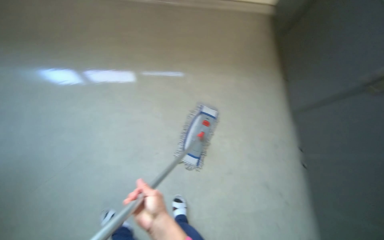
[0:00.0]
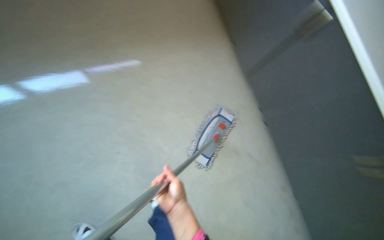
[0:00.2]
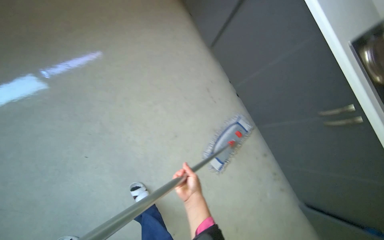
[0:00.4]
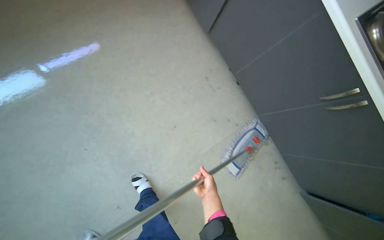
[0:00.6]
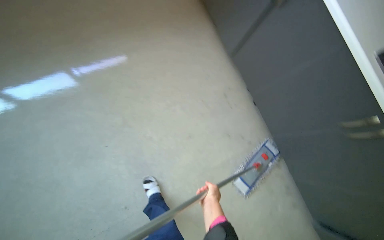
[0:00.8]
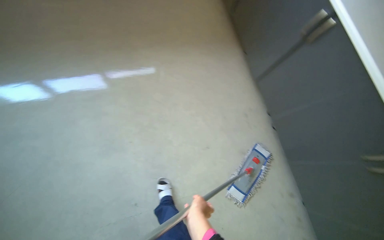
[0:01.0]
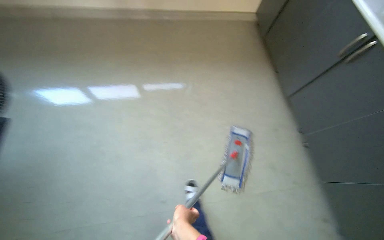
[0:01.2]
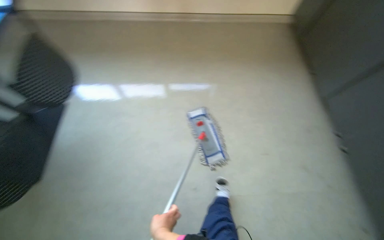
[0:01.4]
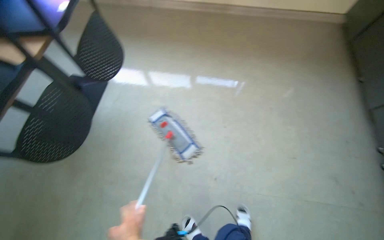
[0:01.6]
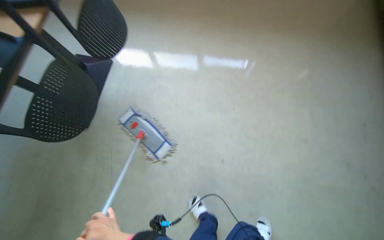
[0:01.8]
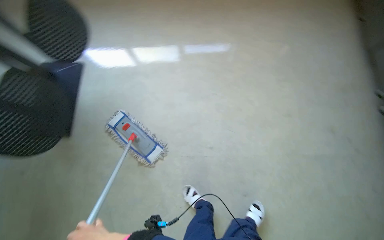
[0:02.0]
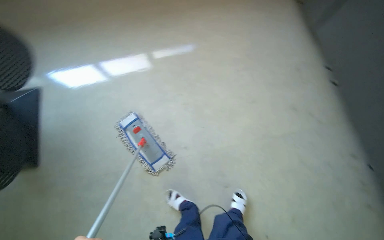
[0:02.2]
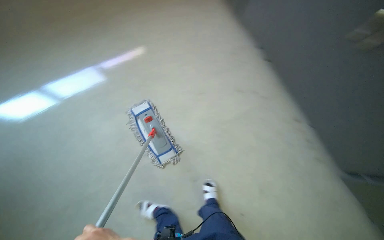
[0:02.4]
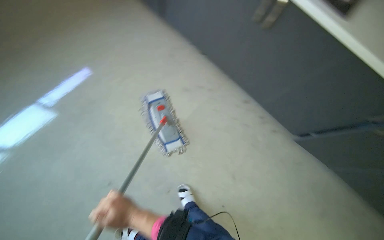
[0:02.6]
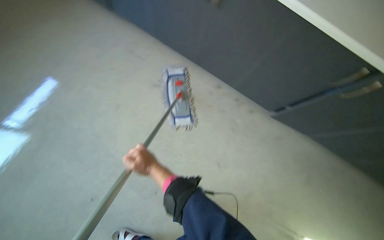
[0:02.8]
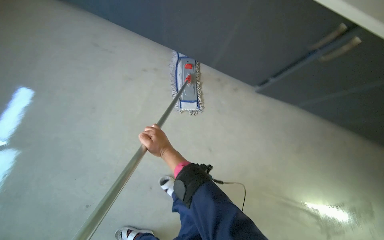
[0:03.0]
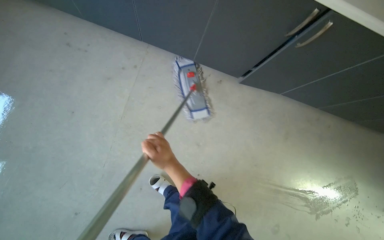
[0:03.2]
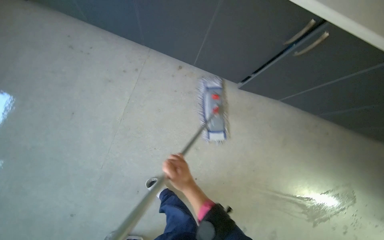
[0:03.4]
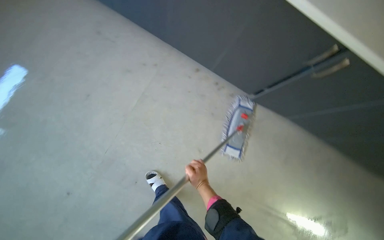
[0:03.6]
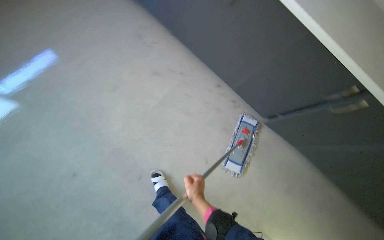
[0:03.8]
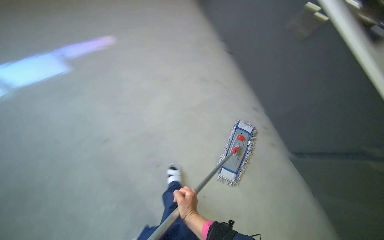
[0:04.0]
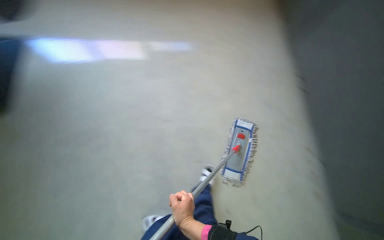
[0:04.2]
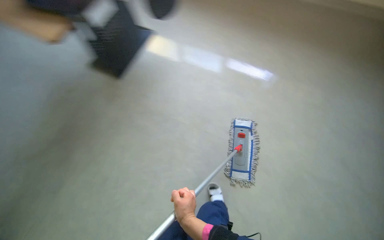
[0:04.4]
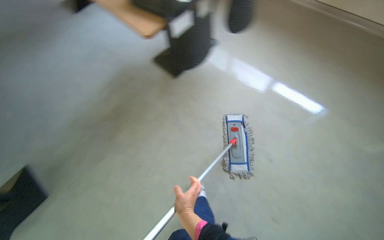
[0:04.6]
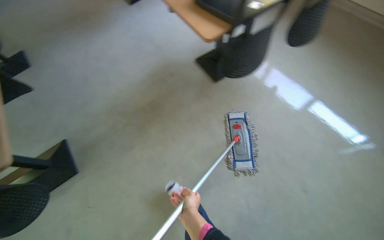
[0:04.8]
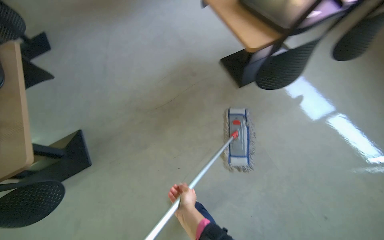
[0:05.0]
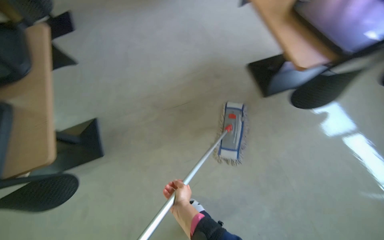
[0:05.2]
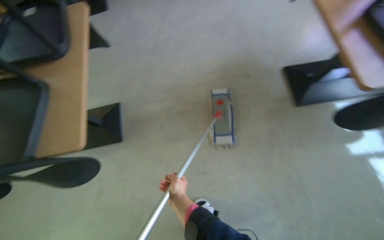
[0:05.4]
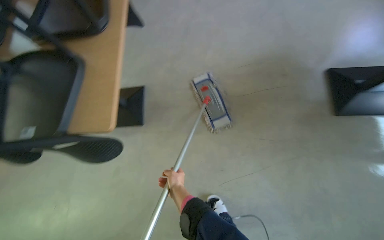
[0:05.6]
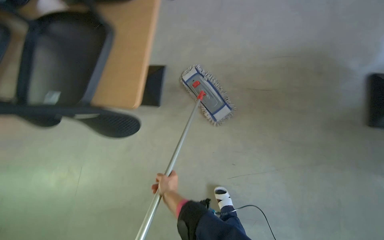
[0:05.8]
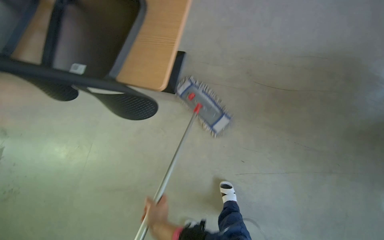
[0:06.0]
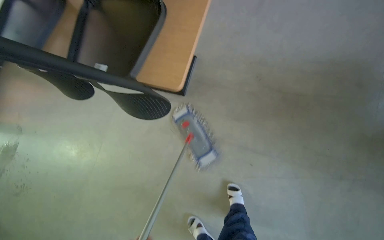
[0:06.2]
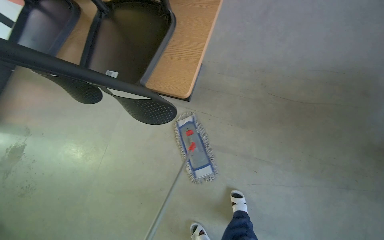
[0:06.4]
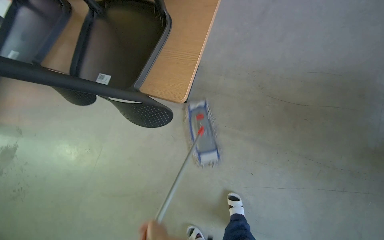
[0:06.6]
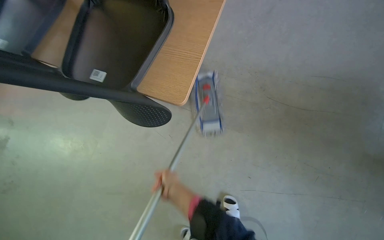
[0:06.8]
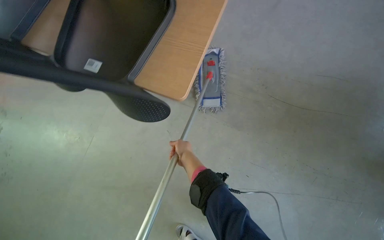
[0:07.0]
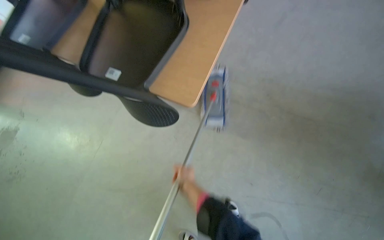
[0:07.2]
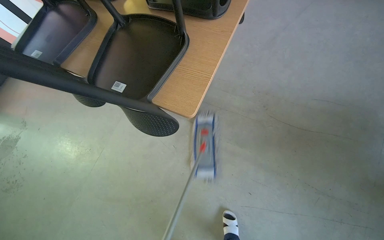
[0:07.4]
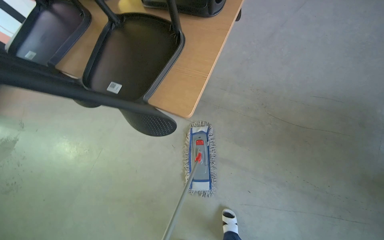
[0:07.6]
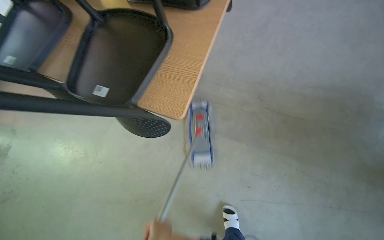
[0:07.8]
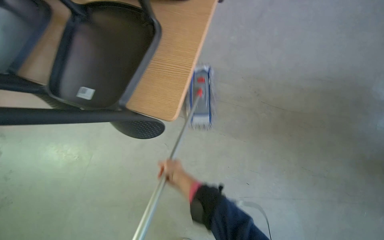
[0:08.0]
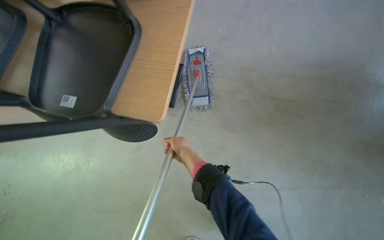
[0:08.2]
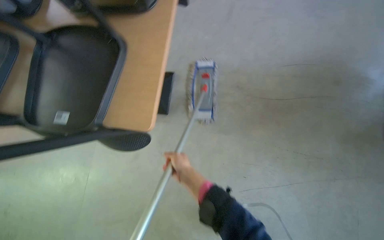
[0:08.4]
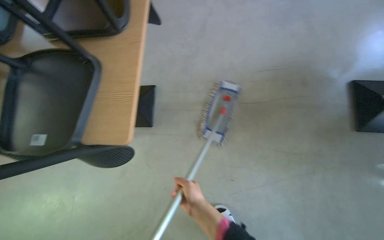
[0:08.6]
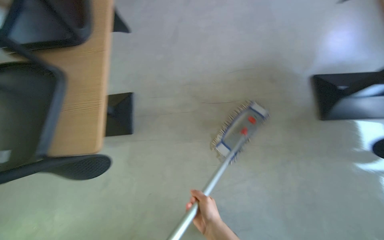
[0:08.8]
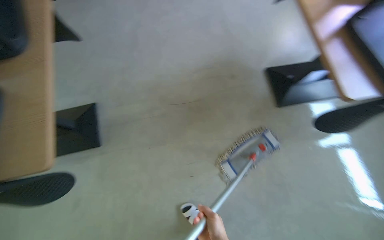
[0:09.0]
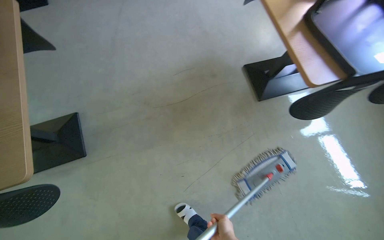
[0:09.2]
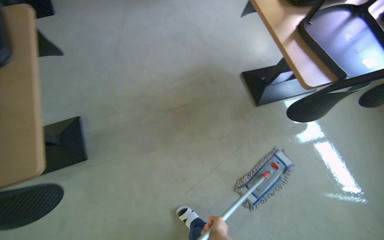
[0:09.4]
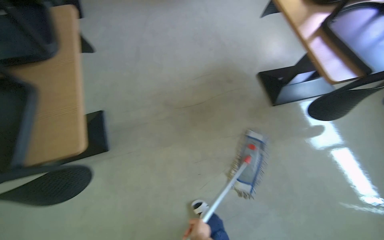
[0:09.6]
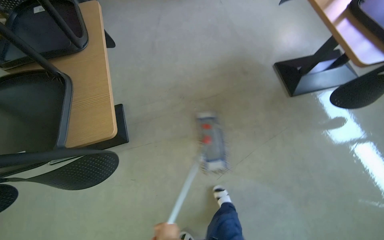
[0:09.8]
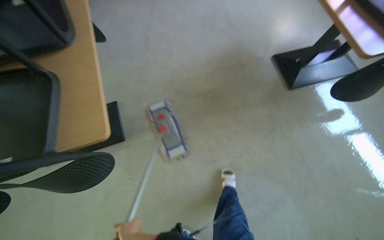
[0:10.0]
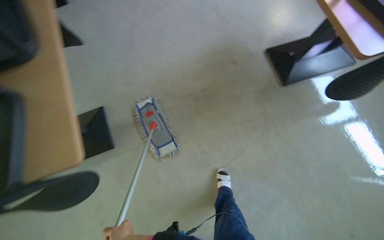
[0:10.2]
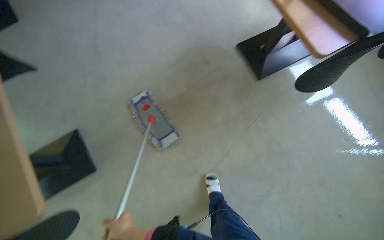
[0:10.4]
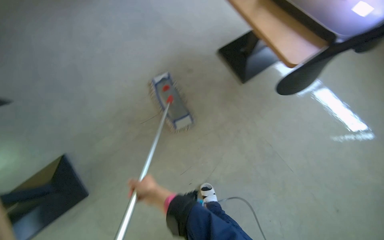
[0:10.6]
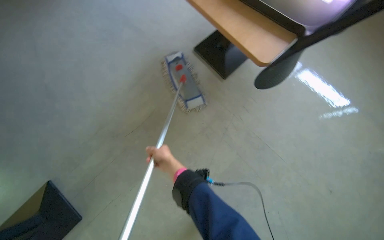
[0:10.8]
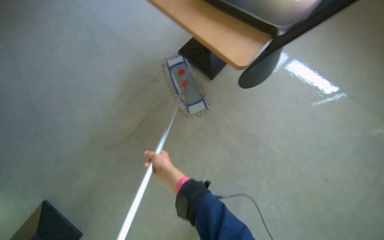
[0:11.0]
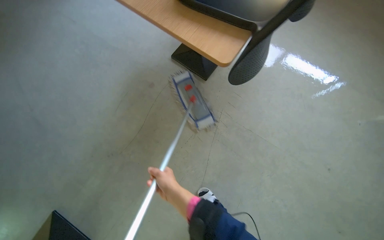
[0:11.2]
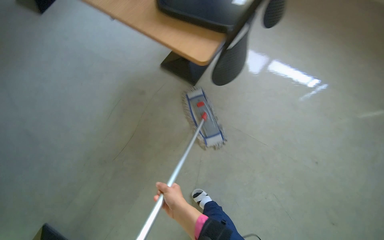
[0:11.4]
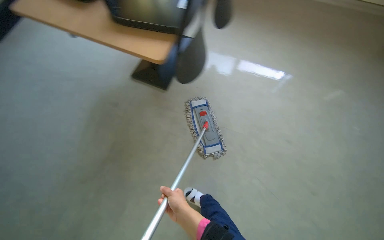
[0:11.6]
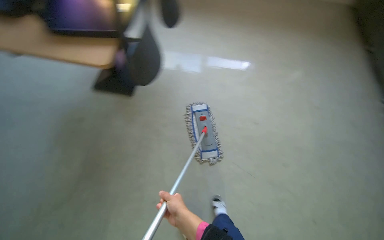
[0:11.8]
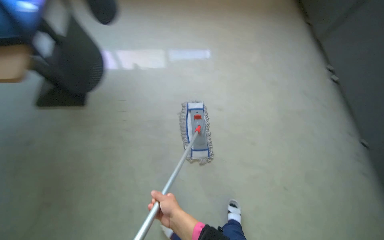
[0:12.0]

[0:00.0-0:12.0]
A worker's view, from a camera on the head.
Job: mopping floor.
The whole recording: Mopping kitchen floor. The worker mops the kitchen floor with a flat mop, moving around furniture and opening a sliding door to continue the task.
0:00.0 to 0:01.6: The wearer moves about 40 cm. The wearer's head swings roughly 30 degrees to the left.
0:03.0 to 0:04.4: The view tips upward by approximately 15 degrees.
0:04.4 to 0:06.0: The wearer looks some 35 degrees further to the left. The camera pitches downward, by about 20 degrees.
0:07.6 to 0:09.0: The head rotates about 40 degrees to the right.

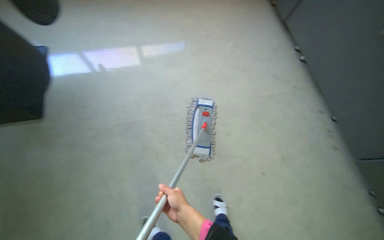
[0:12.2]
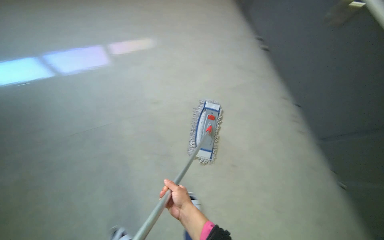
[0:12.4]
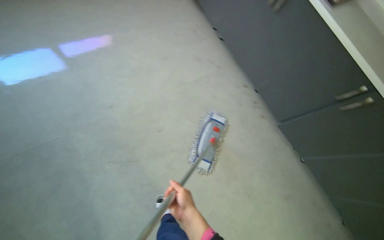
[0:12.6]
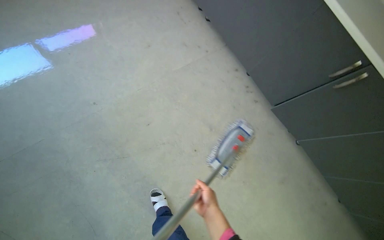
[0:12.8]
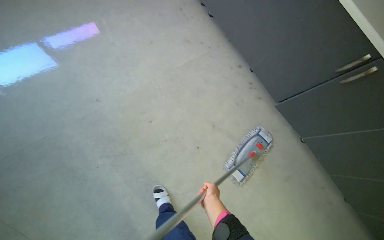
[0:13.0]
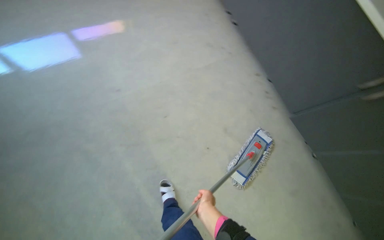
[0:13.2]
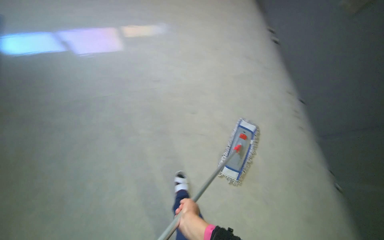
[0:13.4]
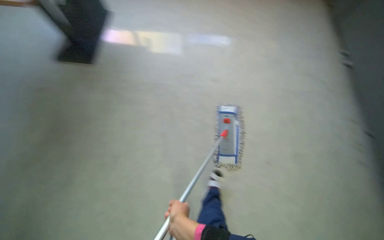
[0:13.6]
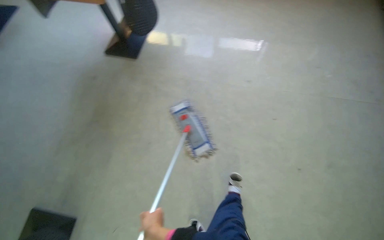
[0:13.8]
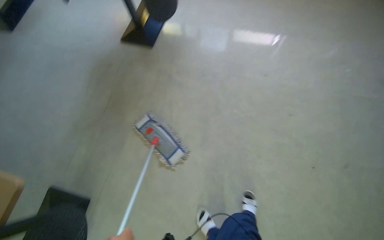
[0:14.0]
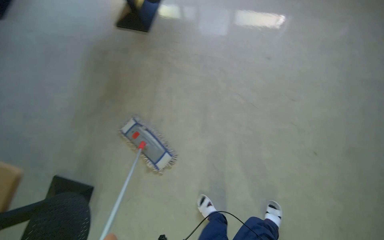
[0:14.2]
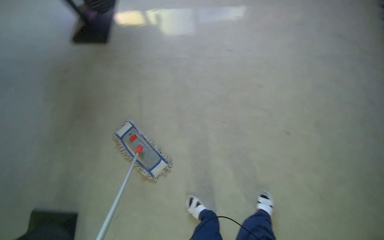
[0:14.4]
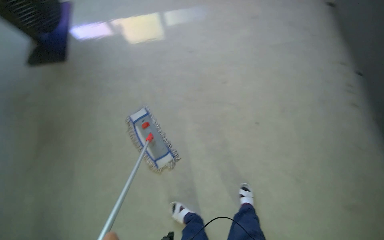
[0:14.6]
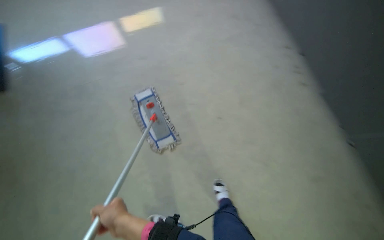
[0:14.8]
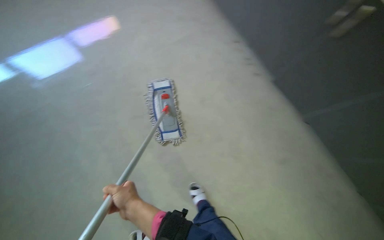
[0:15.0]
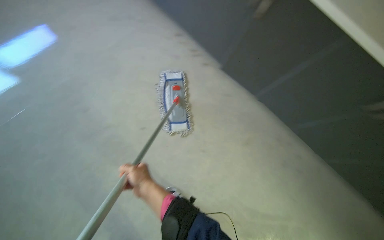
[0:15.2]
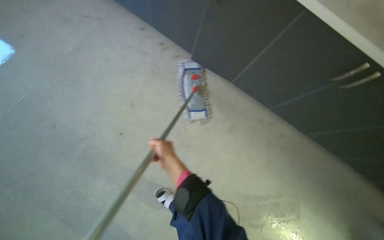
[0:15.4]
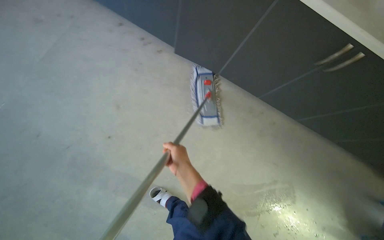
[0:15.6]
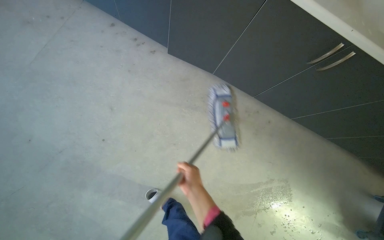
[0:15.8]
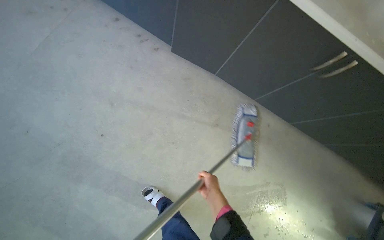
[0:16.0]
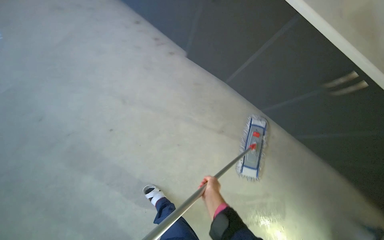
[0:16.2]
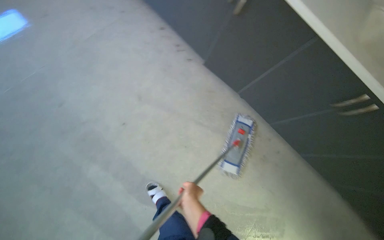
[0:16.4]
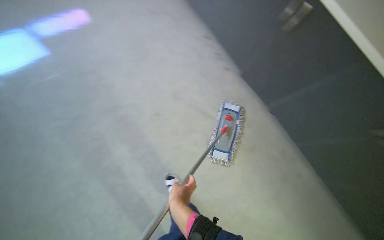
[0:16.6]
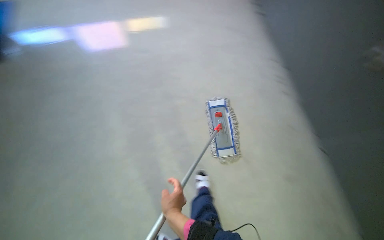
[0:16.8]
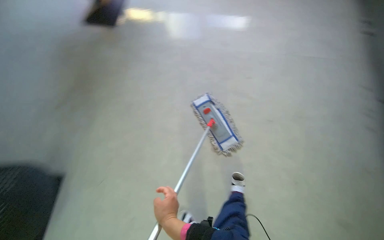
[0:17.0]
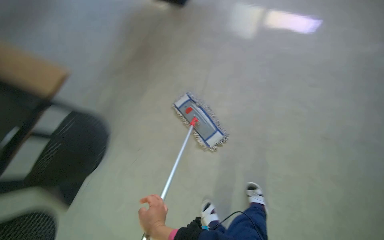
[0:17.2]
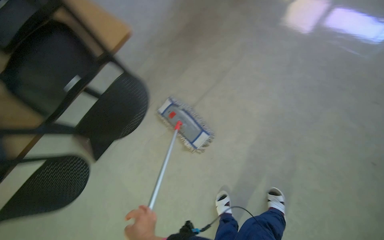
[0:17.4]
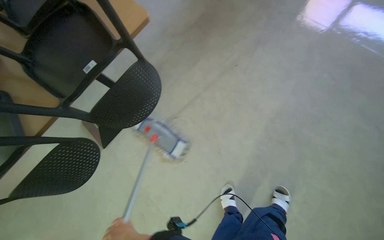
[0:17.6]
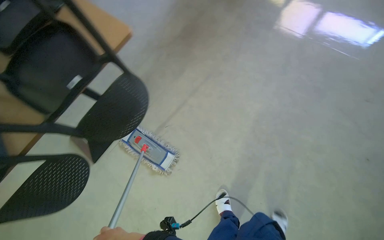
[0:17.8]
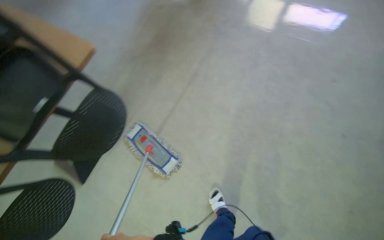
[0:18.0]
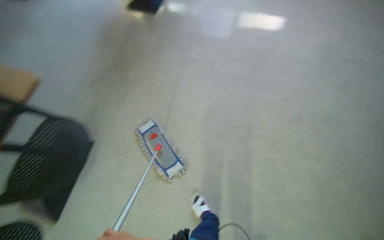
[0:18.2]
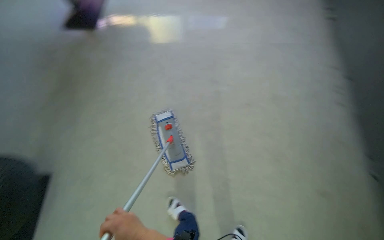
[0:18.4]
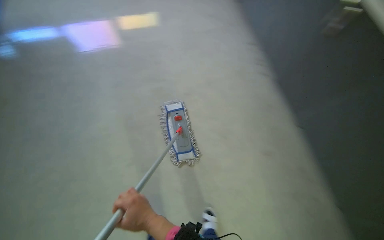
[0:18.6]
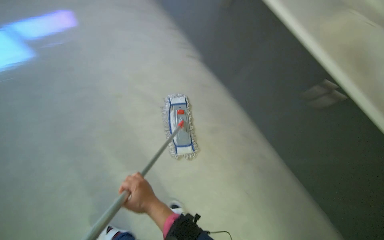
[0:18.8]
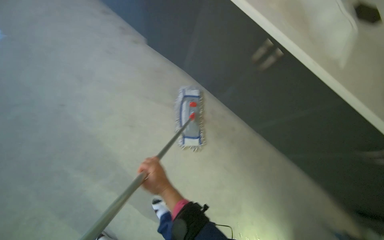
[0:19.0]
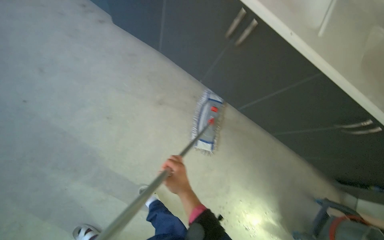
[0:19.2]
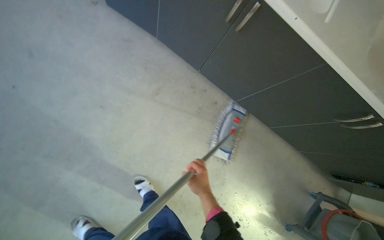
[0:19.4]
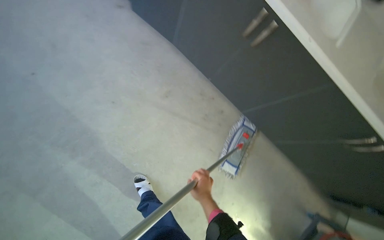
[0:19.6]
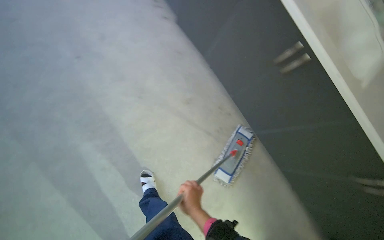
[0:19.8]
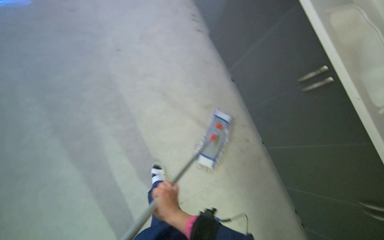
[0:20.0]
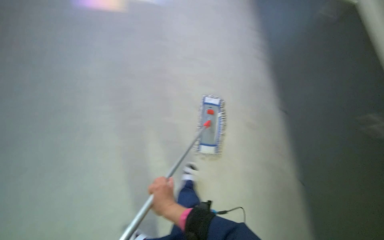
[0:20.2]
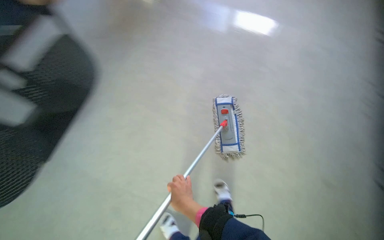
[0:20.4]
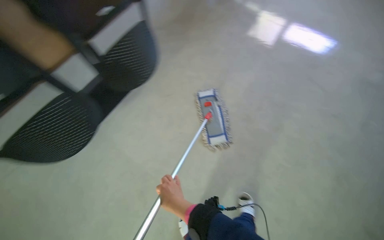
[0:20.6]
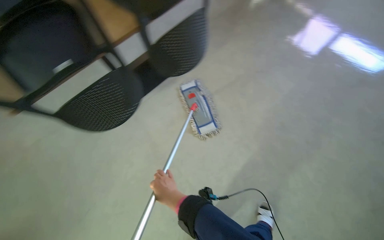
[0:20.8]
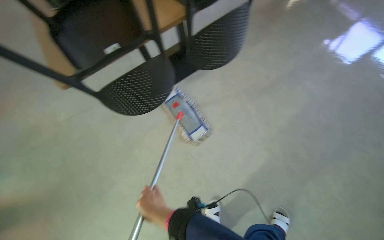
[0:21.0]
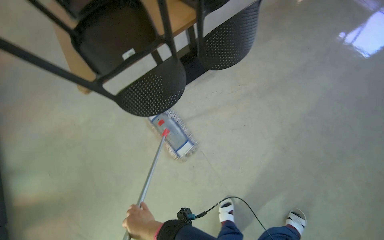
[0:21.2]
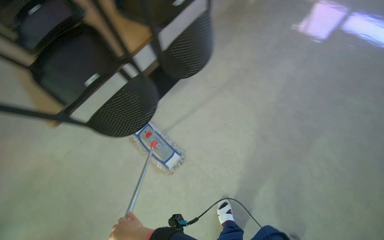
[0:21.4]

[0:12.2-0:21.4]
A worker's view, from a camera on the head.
Job: mopping floor.
The whole recording: Mopping kitchen floor. The worker mops the kitchen floor with a flat mop, moving around furniture and opening a sliding door to continue the task.
0:13.8 to 0:15.2: The camera travels roughly 40 cm. The wearer's head swings approximately 60 degrees to the right.
0:18.4 to 0:19.8: The scene turns about 45 degrees clockwise in the picture.
0:19.8 to 0:21.4: The scene turns some 35 degrees counterclockwise in the picture.
